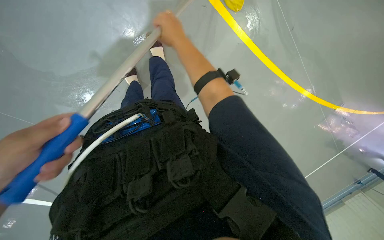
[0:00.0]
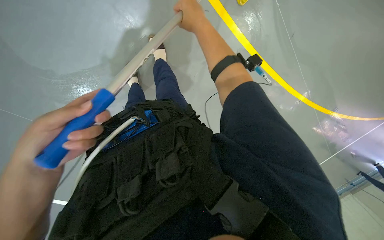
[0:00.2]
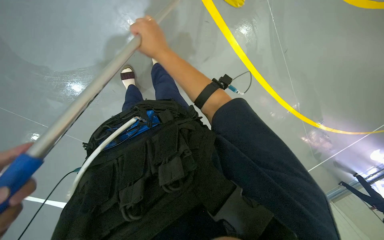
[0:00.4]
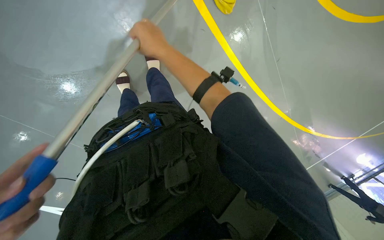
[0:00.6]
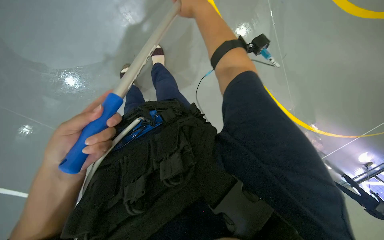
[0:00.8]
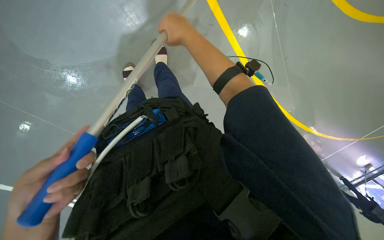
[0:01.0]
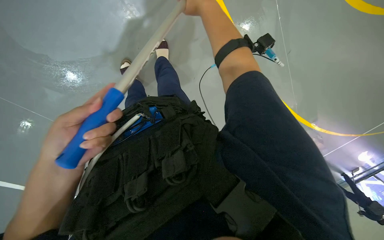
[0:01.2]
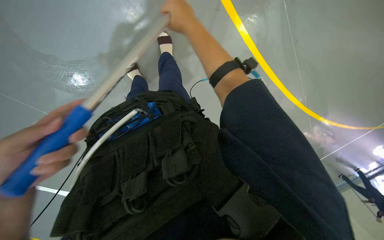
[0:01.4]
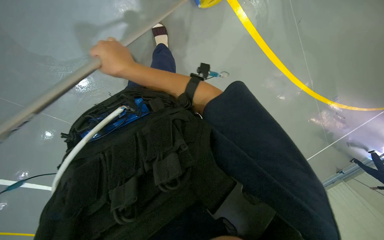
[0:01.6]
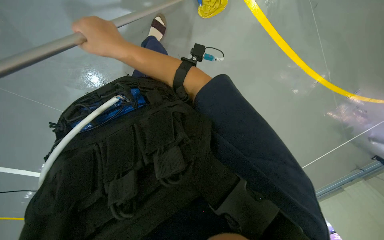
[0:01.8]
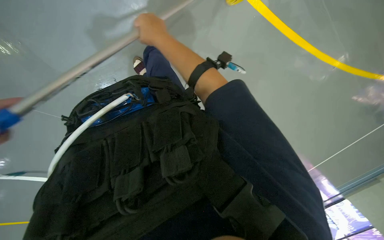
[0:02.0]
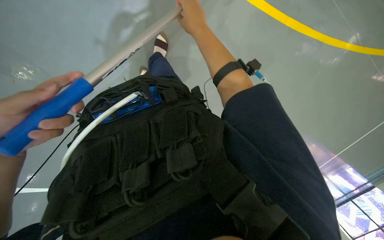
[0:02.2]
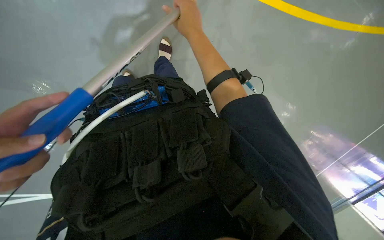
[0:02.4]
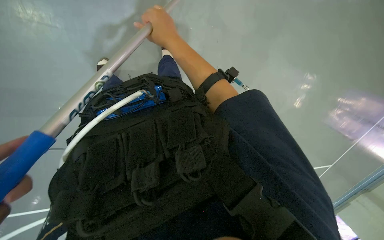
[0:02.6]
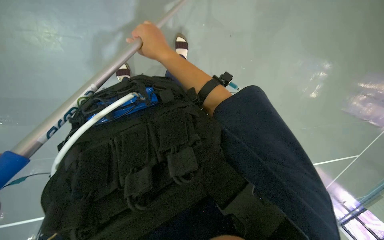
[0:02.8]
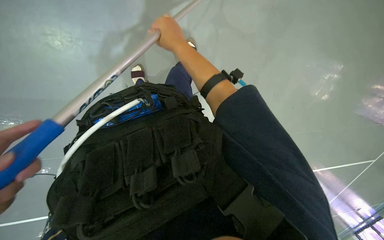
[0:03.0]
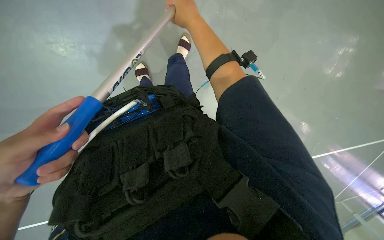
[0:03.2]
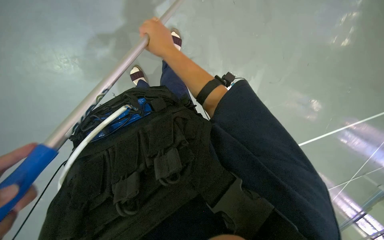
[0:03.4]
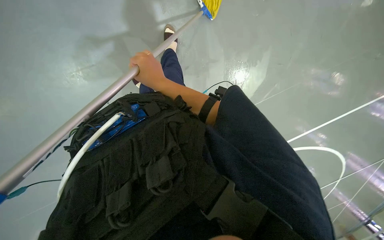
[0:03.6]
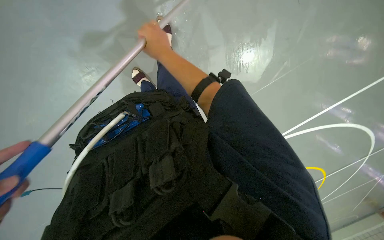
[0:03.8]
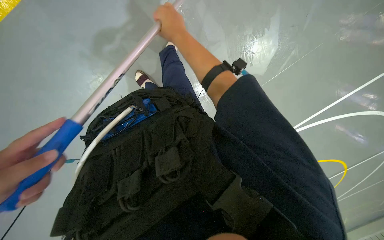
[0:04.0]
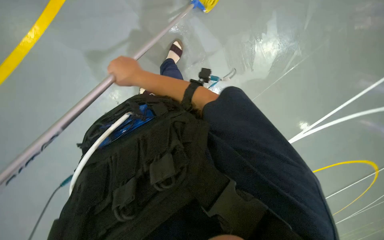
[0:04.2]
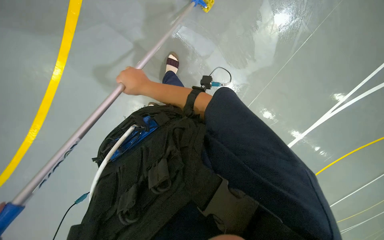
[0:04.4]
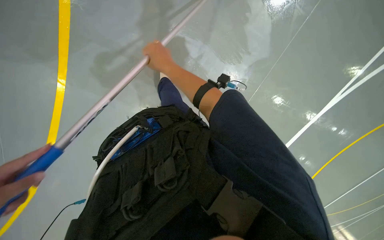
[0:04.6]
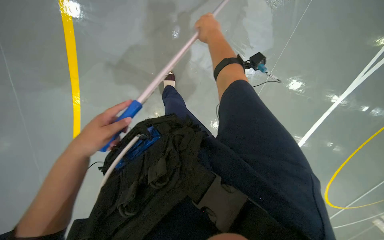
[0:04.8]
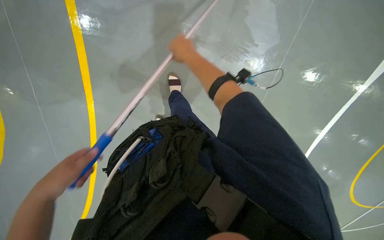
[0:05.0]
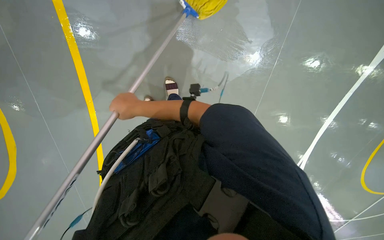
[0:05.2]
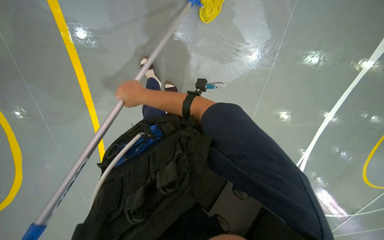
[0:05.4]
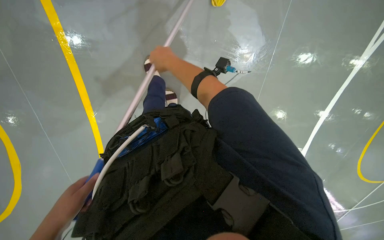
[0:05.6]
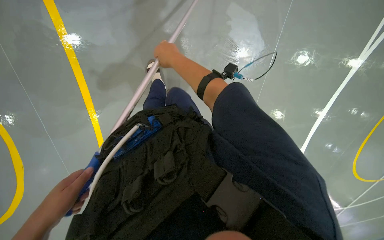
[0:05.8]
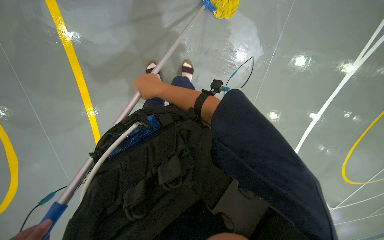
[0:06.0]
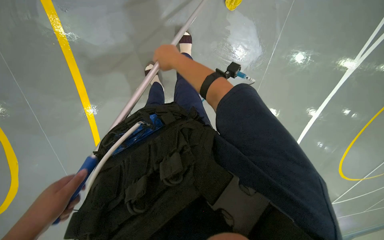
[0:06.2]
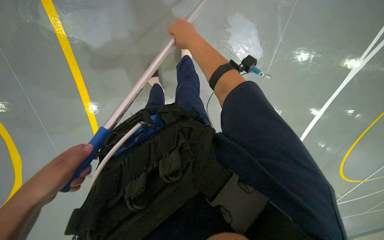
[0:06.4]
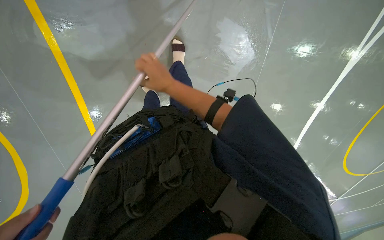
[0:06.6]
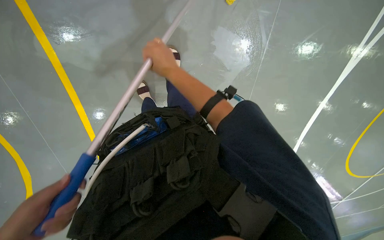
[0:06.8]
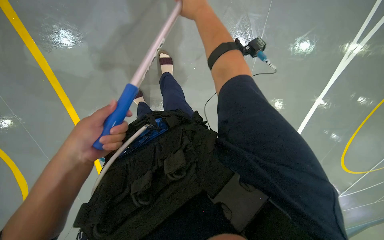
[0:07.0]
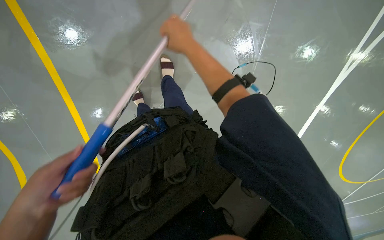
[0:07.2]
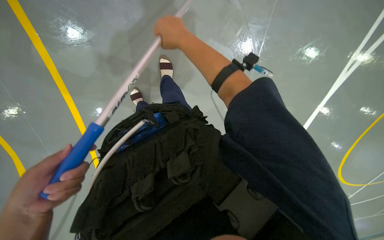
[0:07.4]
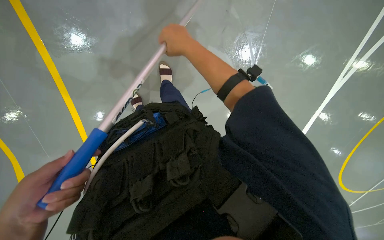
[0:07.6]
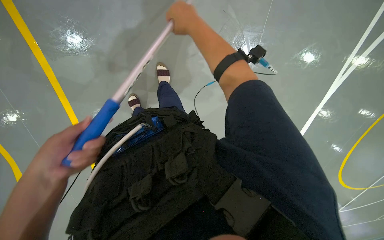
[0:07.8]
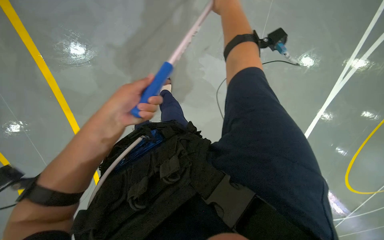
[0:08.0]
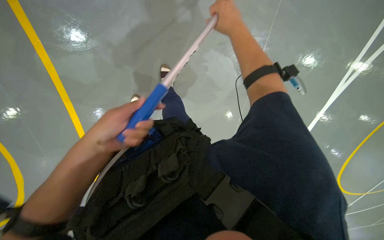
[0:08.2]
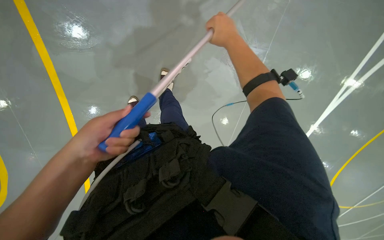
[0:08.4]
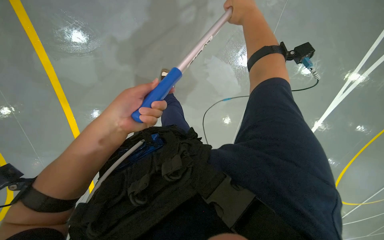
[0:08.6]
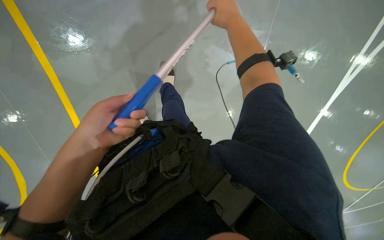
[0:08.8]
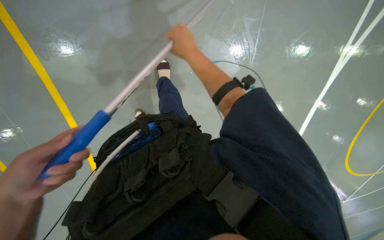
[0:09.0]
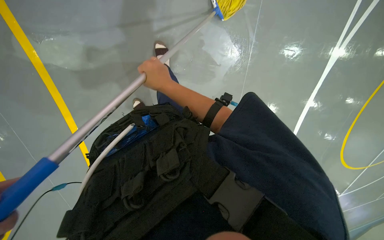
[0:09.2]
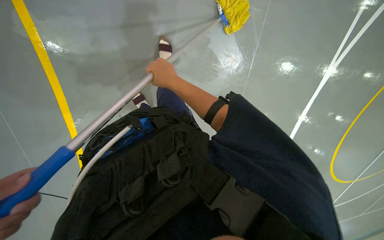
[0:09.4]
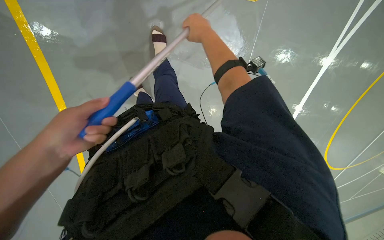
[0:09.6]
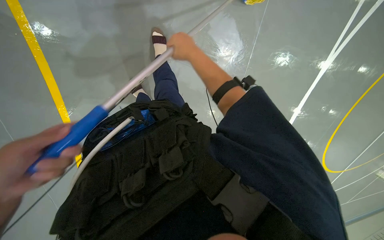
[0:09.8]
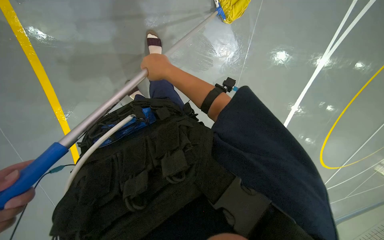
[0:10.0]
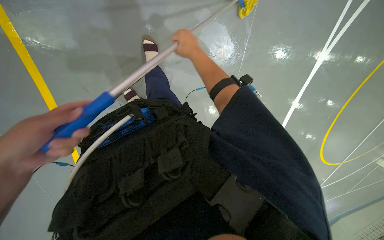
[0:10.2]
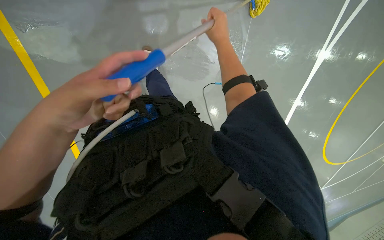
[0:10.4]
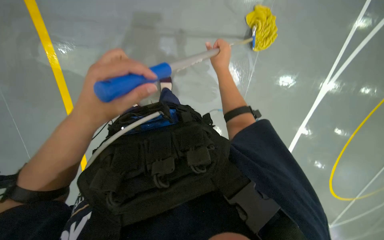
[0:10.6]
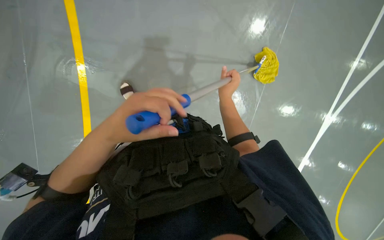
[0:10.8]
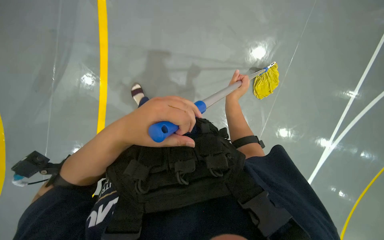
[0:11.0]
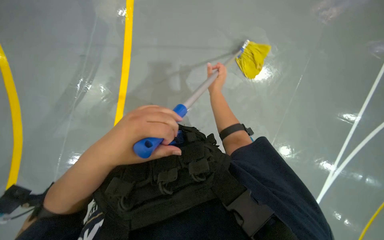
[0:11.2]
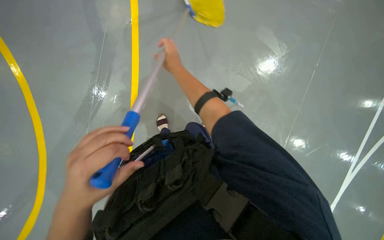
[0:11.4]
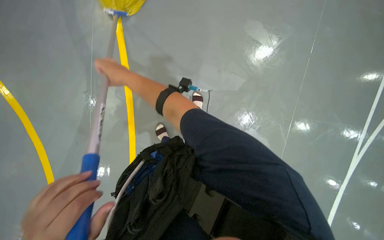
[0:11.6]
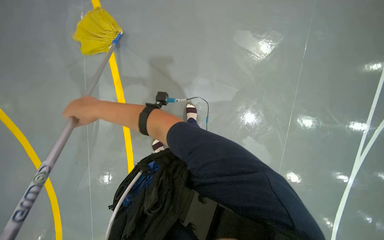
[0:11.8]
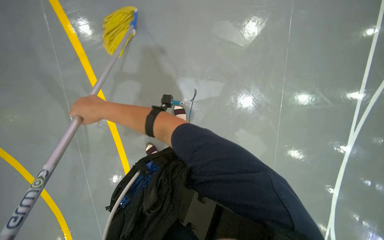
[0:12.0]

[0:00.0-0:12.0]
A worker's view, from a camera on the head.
Job: mopping floor.
The whole recording: Mopping floor. The worker mops the floor with a yellow mop, periodically rinsing and wringing it in a bucket.
0:00.0 to 0:01.6: The right hand is displaced down the picture by about 10 cm.
0:01.6 to 0:03.0: The right hand shifts roughly 10 cm to the right.
0:03.0 to 0:04.4: The right hand goes up and down the picture, some 15 cm each way, reversing 2 times.
0:07.6 to 0:09.0: The right hand moves approximately 15 cm to the right and comes back.
0:09.0 to 0:10.4: The right hand moves left and right over some 15 cm, changing direction 3 times.
0:10.4 to 0:12.0: The view tilts about 30 degrees upward.

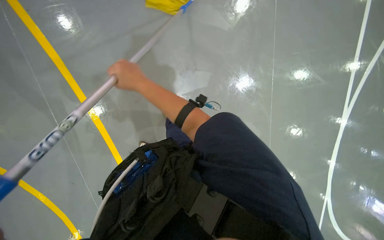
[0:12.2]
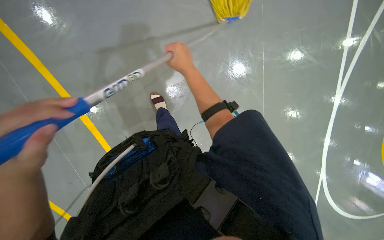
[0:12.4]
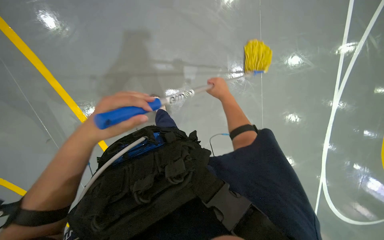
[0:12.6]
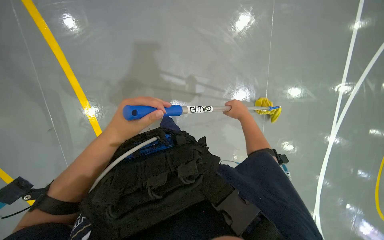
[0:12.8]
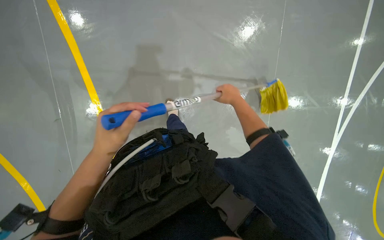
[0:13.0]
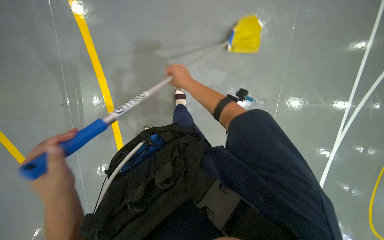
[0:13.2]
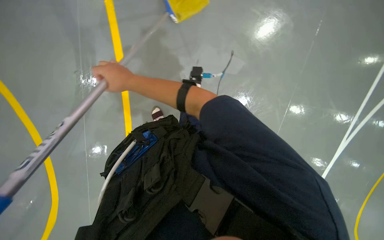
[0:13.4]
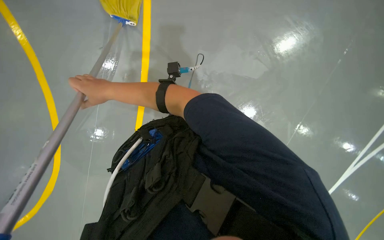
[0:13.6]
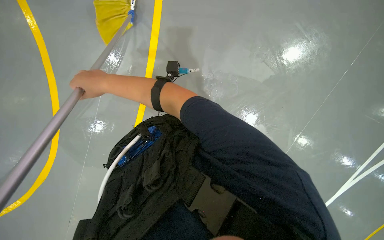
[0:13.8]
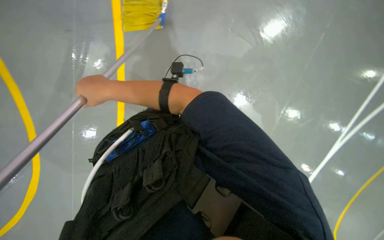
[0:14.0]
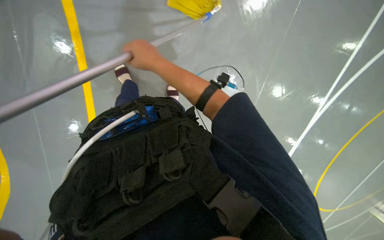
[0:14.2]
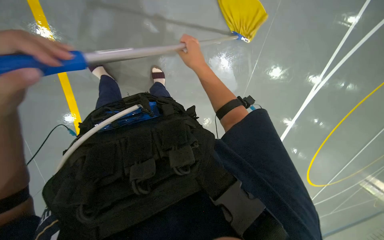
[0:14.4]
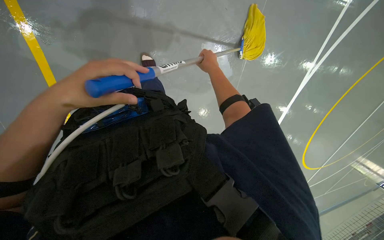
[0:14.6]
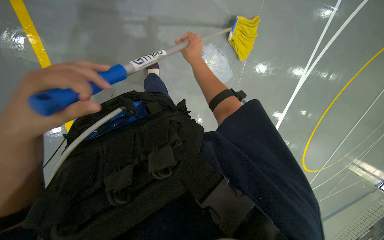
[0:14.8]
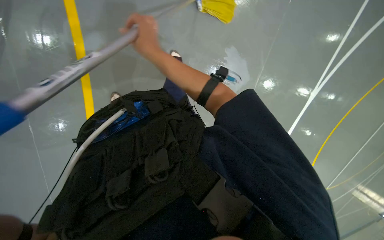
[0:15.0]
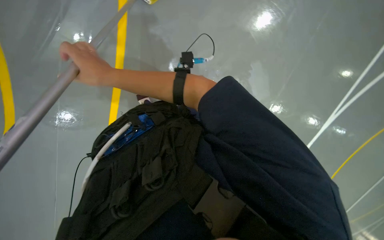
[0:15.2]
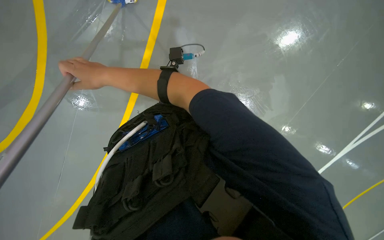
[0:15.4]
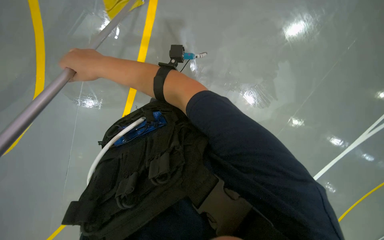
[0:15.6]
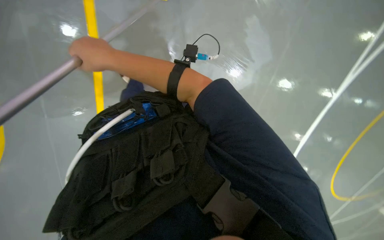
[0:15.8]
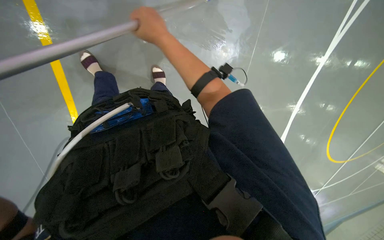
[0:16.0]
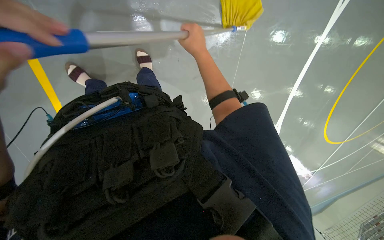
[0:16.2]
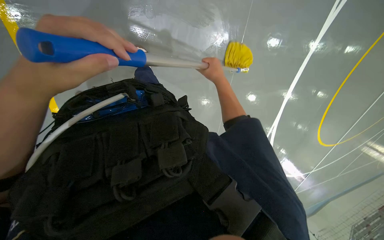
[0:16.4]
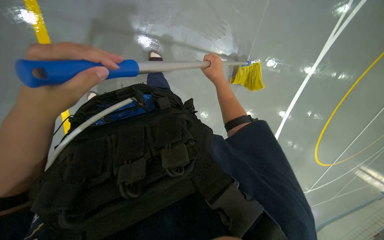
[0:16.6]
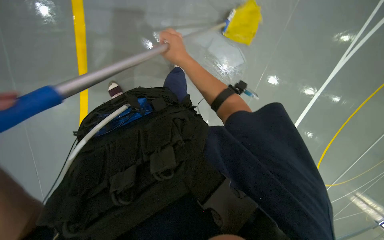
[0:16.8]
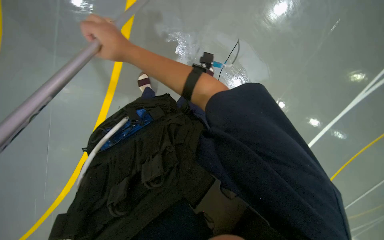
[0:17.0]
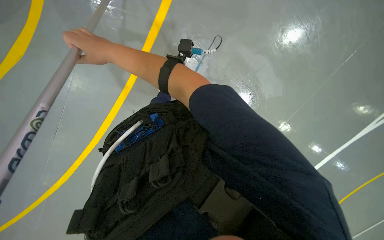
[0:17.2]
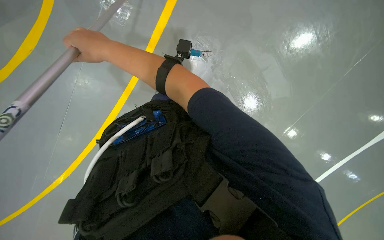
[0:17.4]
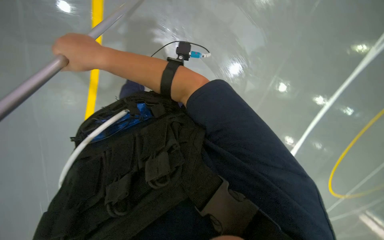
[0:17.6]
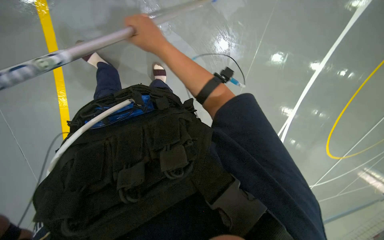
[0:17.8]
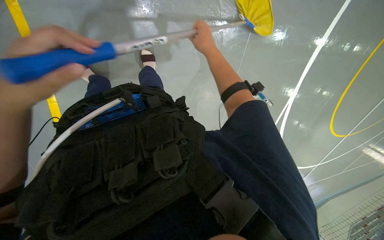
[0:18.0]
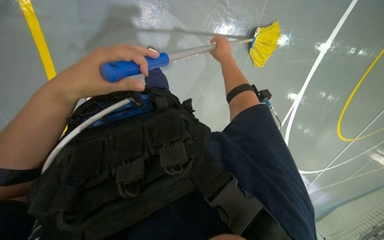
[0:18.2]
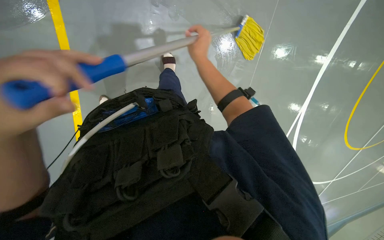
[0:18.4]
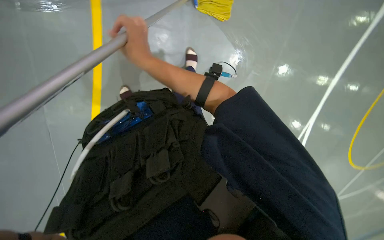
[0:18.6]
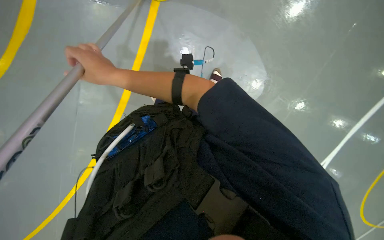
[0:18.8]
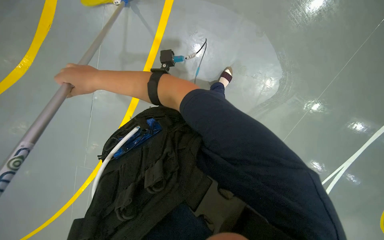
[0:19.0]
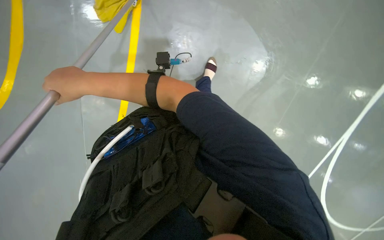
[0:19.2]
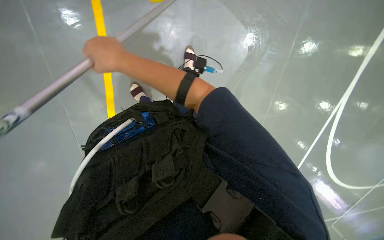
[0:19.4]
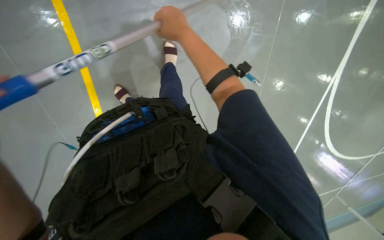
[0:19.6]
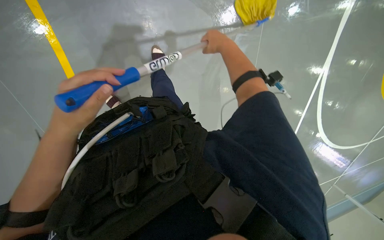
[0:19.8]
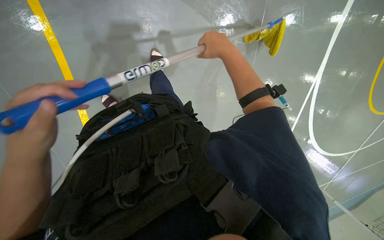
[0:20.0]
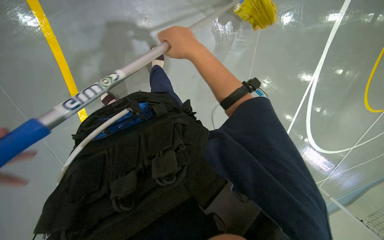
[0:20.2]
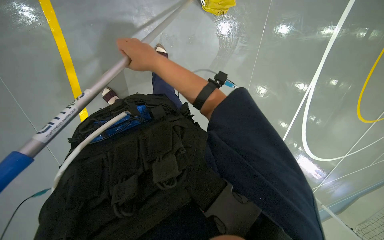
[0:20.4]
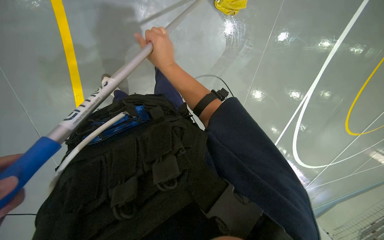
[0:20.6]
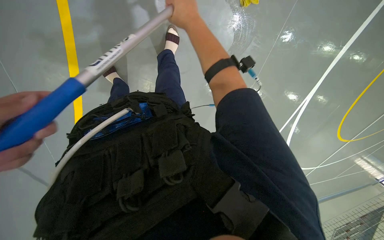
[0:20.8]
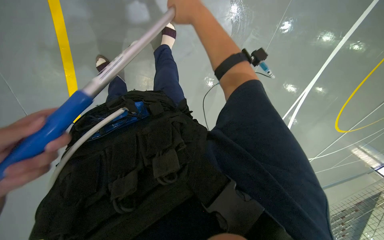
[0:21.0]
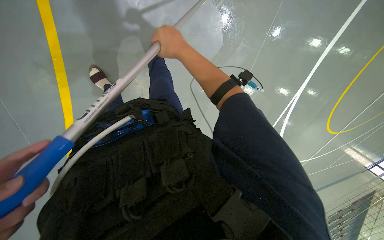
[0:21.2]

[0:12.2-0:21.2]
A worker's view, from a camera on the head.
Job: mopping floor.
The whole recording: Mopping floor. The worker mops the floor with a yellow mop, periodically rinsing and wringing it in a bucket.
0:12.2 to 0:13.8: The right hand moves some 35 cm to the right and comes back.
0:13.8 to 0:15.2: The right hand reaches roughly 35 cm to the right, then returns.
0:15.2 to 0:16.6: The right hand moves to the right and farther from the camera, about 30 cm.
0:16.6 to 0:18.2: The right hand goes to the left and returns, roughly 30 cm each way.
0:19.8 to 0:21.2: The right hand goes approximately 15 cm to the left.
